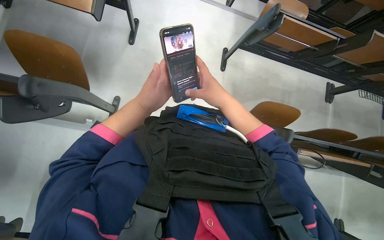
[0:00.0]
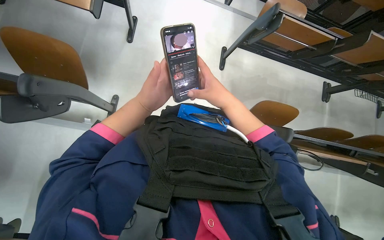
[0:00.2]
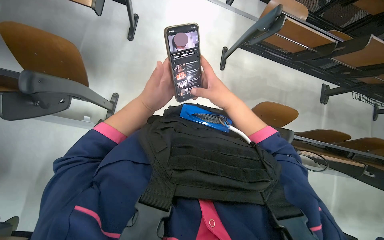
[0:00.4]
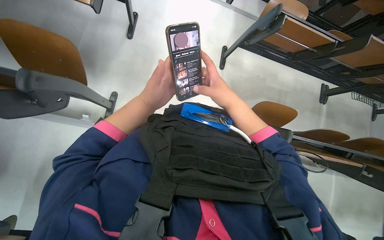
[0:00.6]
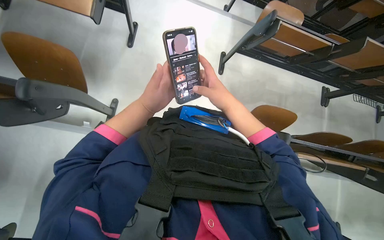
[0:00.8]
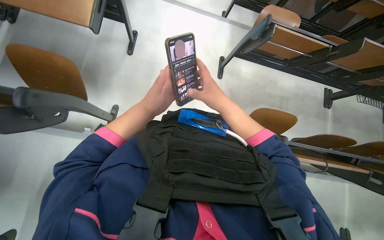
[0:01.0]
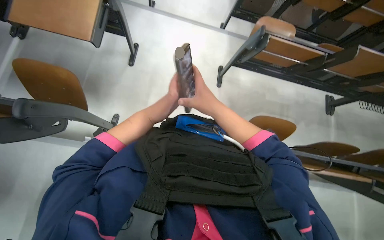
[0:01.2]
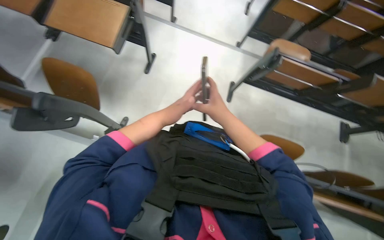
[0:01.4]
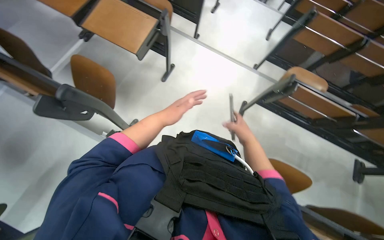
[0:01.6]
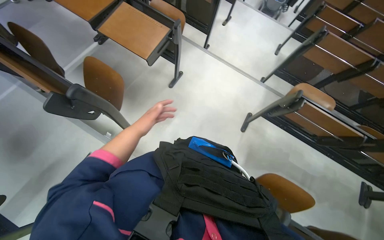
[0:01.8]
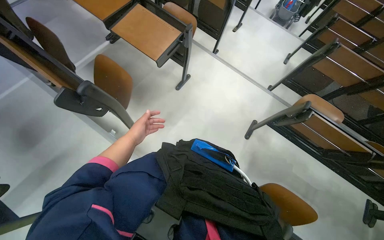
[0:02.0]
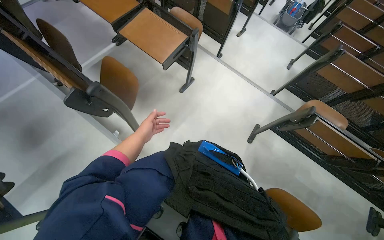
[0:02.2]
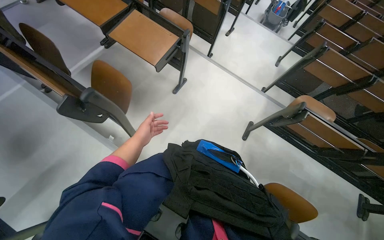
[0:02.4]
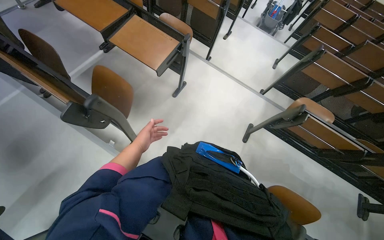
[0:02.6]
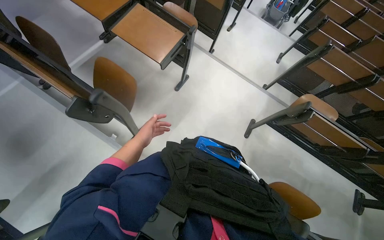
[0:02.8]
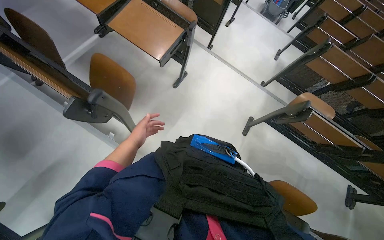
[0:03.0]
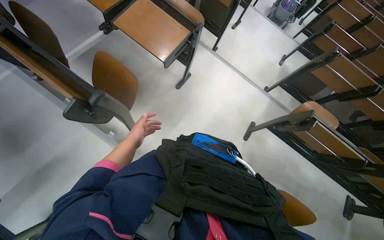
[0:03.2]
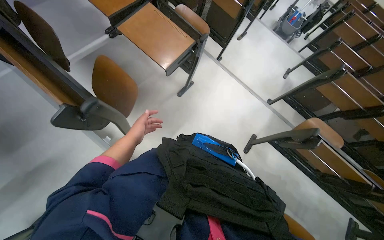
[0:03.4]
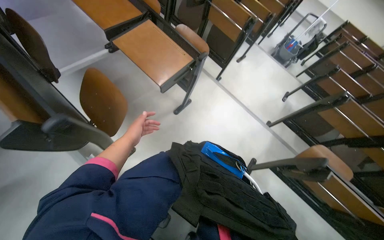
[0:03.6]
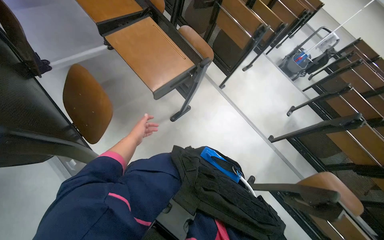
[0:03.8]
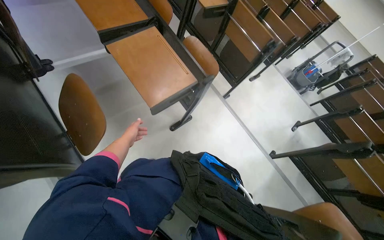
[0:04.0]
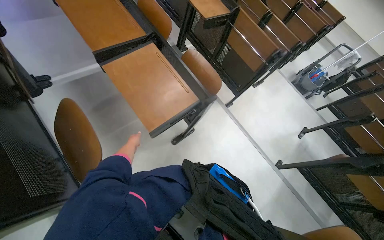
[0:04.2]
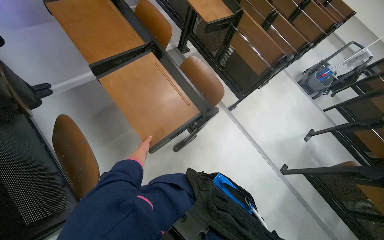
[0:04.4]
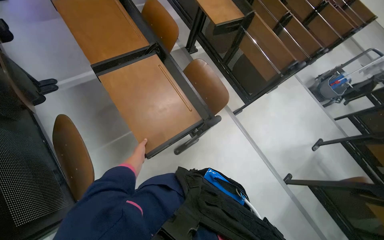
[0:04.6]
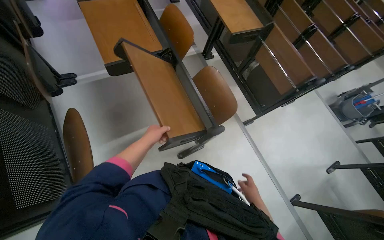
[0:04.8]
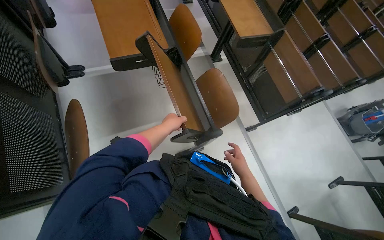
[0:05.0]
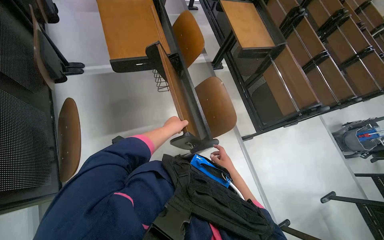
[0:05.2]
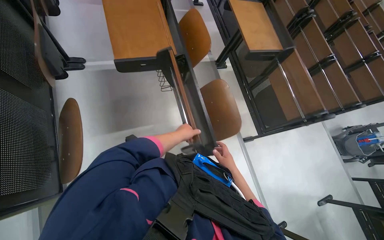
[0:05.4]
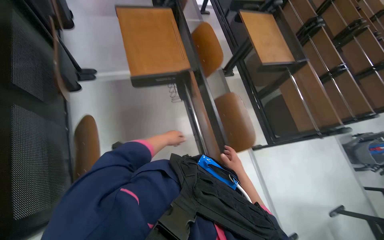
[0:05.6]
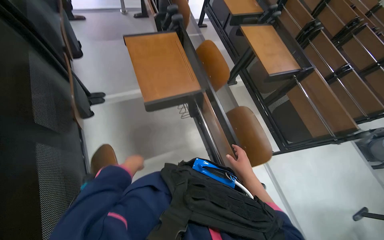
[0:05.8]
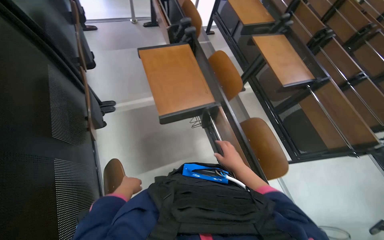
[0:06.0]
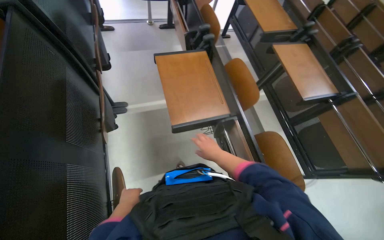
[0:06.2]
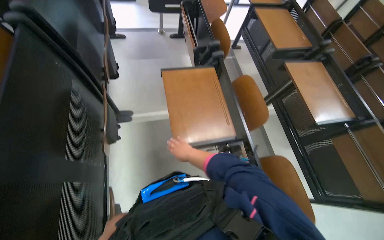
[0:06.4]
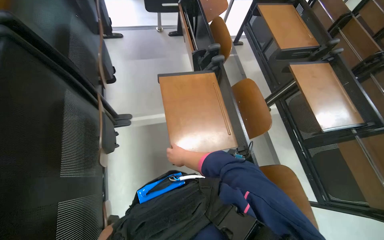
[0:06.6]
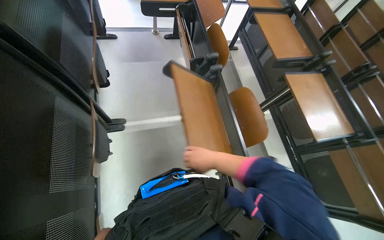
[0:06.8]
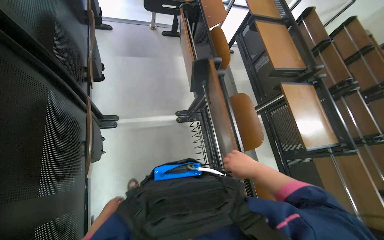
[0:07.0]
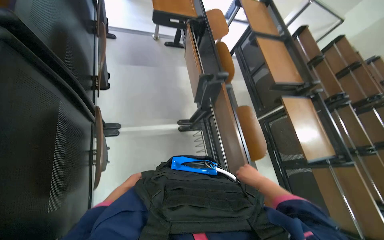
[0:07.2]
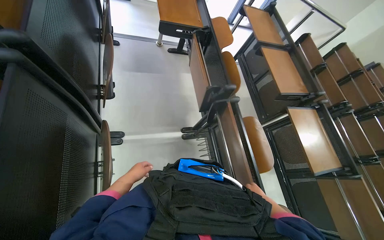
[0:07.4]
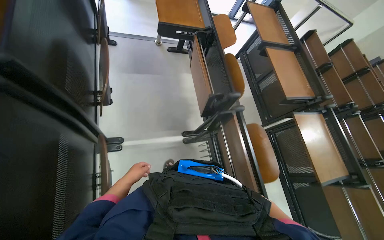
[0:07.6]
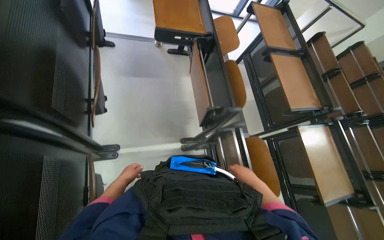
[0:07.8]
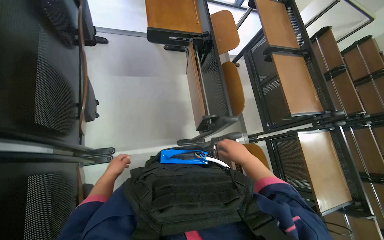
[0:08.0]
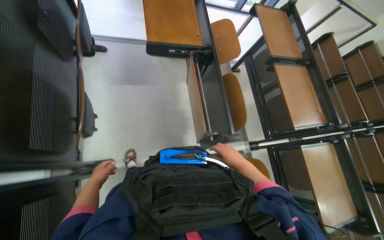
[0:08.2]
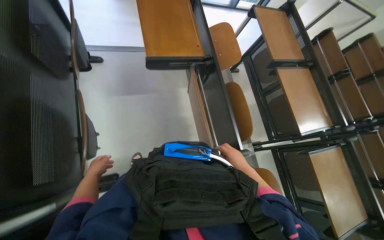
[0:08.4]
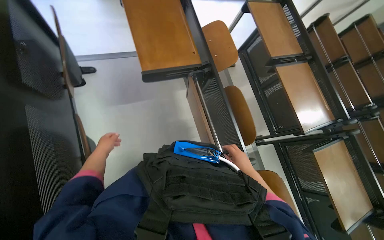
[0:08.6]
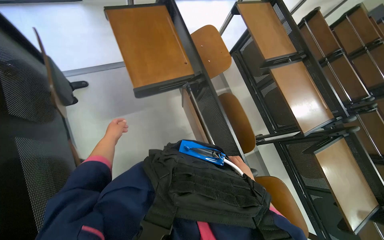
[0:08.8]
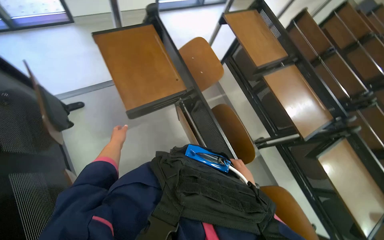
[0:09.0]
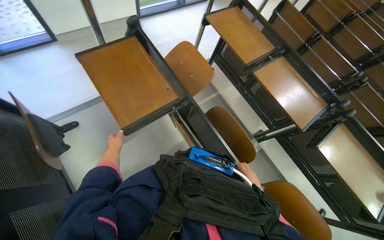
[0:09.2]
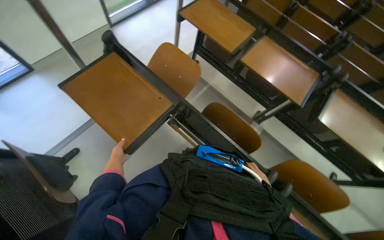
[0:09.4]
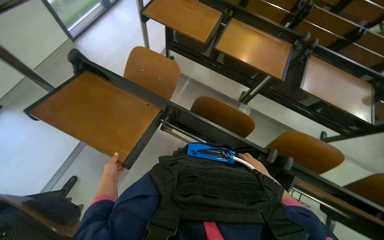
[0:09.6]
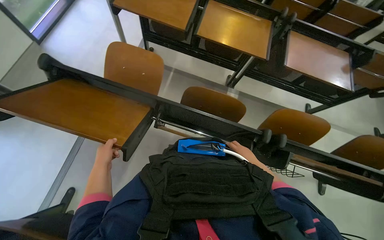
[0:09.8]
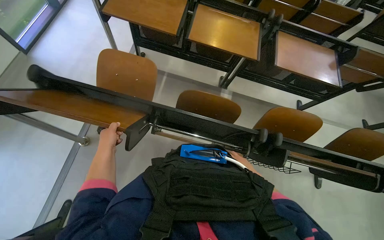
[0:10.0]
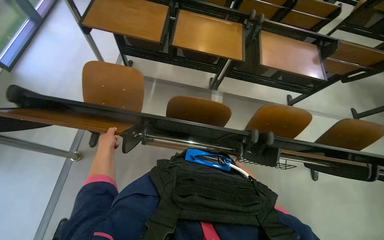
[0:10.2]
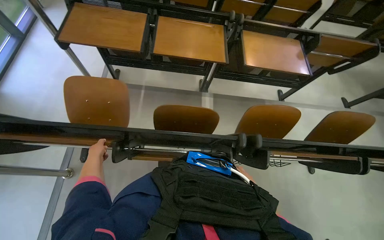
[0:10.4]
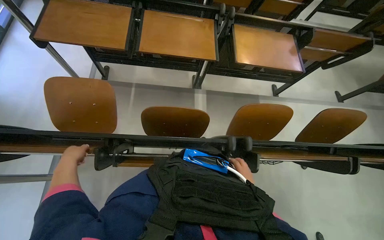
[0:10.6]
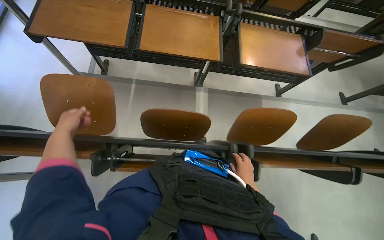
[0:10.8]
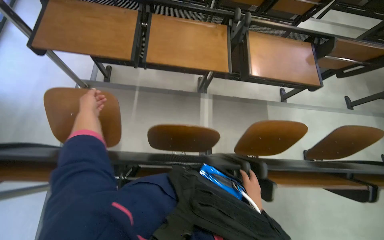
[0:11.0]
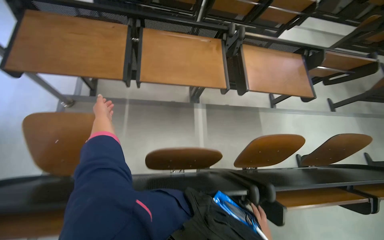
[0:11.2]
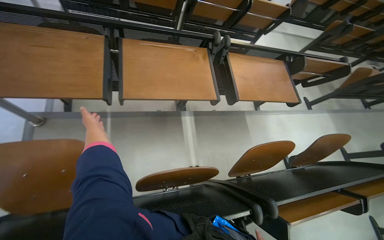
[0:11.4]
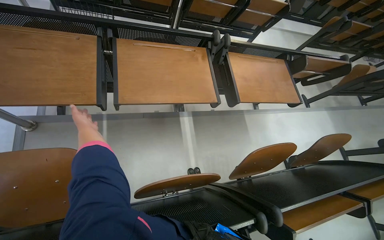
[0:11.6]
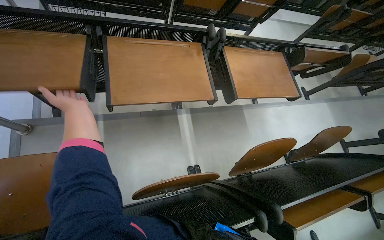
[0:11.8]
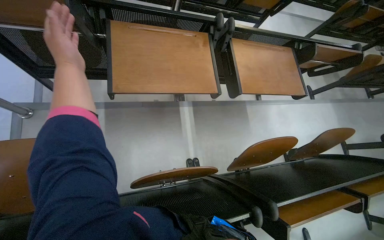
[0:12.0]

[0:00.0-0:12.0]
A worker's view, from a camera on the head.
Job: organizing items.
The whole recording: Folding down desks in lecture hall. The worker folds down the desks in the lecture hall.
0:00.0 to 0:01.6: The camera pitches upward, by approximately 15 degrees. The left hand goes farther from the camera and returns, some 10 cm each way.
0:01.6 to 0:03.0: The left hand travels to the left and farther from the camera by roughly 30 cm.
0:03.0 to 0:04.4: The camera is carried about 70 cm.
0:04.4 to 0:06.0: The wearer looks some 20 degrees further to the left.
0:06.0 to 0:07.6: The camera travels approximately 60 cm.
0:07.6 to 0:09.0: The wearer moves approximately 70 cm.
0:09.0 to 0:10.4: The head rotates about 60 degrees to the right.
0:10.4 to 0:12.0: The camera is carried about 50 cm.

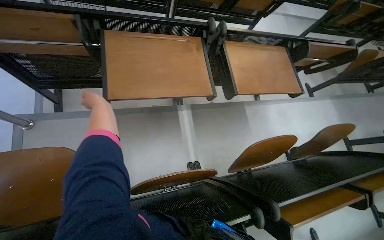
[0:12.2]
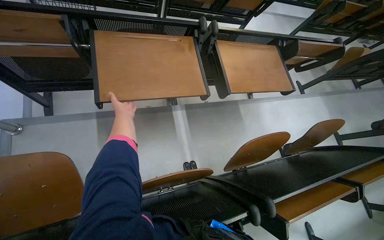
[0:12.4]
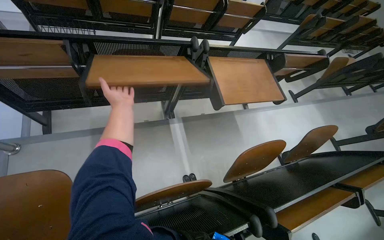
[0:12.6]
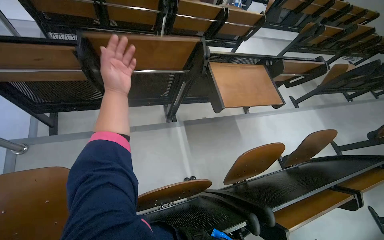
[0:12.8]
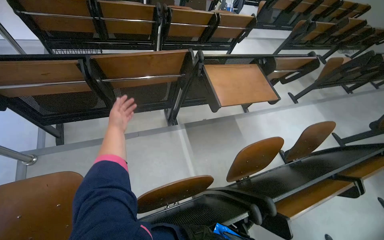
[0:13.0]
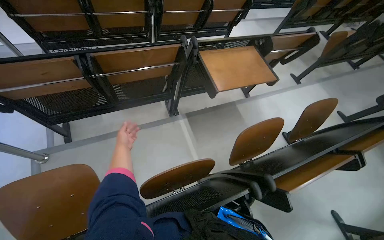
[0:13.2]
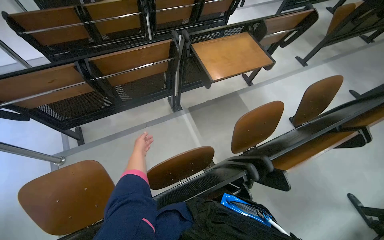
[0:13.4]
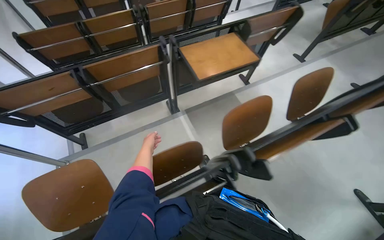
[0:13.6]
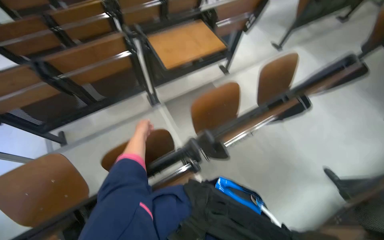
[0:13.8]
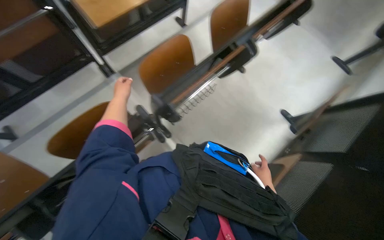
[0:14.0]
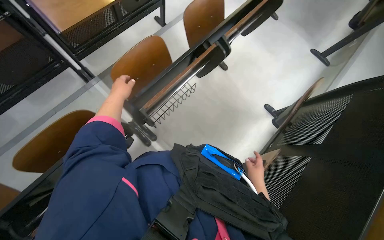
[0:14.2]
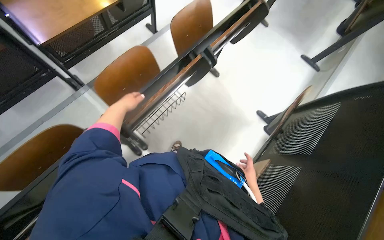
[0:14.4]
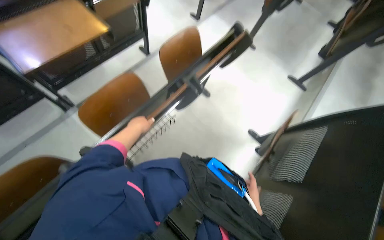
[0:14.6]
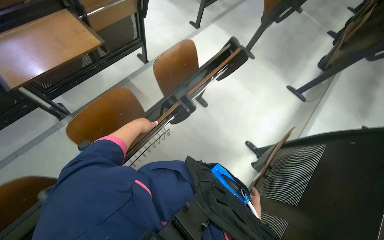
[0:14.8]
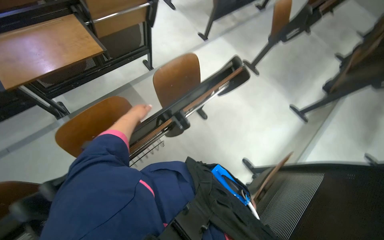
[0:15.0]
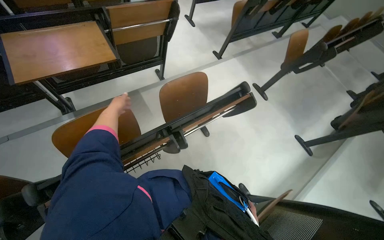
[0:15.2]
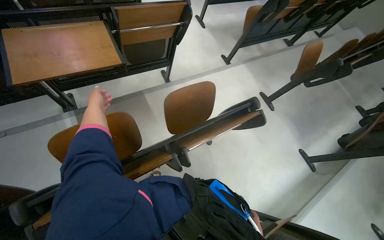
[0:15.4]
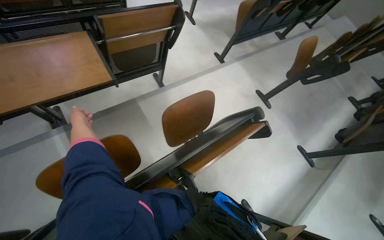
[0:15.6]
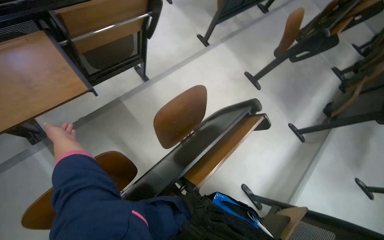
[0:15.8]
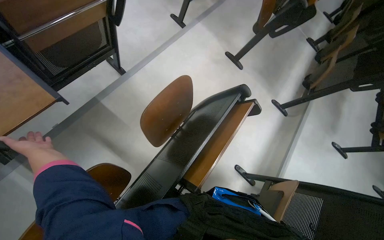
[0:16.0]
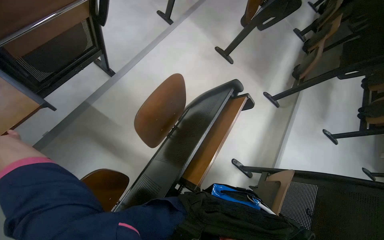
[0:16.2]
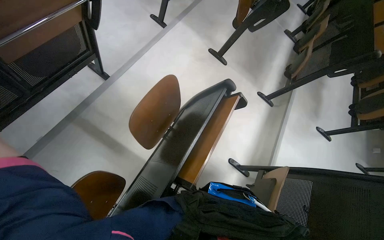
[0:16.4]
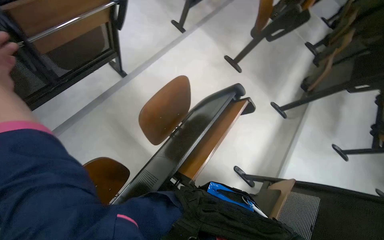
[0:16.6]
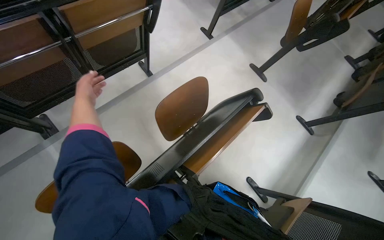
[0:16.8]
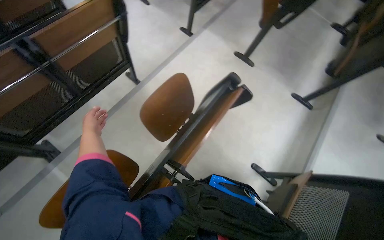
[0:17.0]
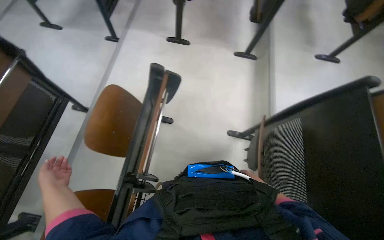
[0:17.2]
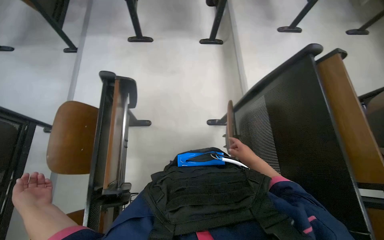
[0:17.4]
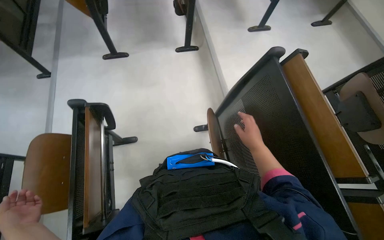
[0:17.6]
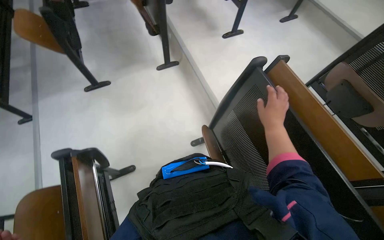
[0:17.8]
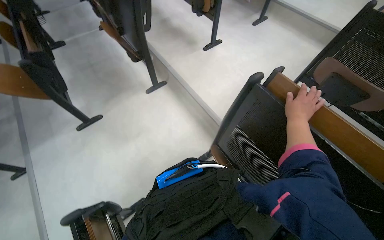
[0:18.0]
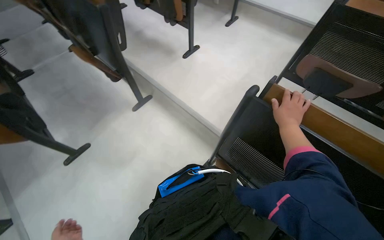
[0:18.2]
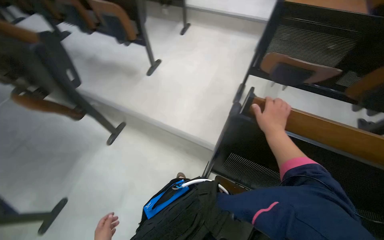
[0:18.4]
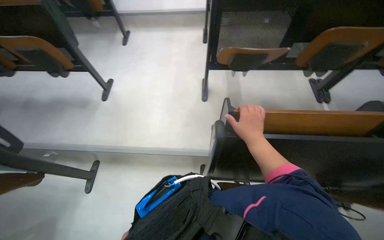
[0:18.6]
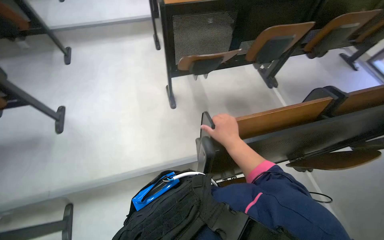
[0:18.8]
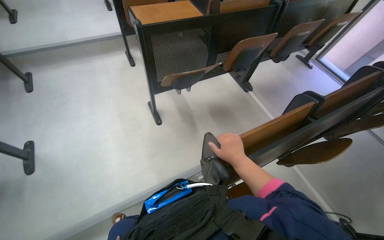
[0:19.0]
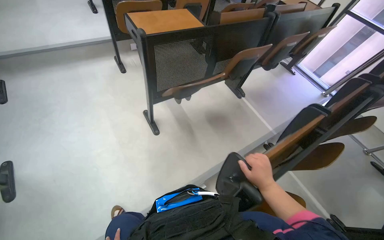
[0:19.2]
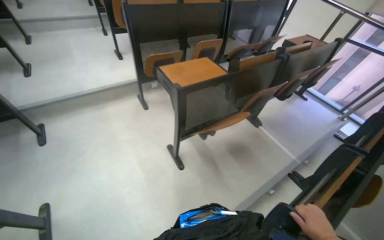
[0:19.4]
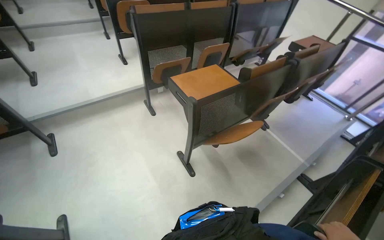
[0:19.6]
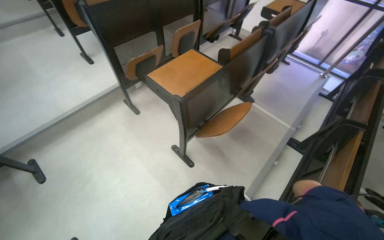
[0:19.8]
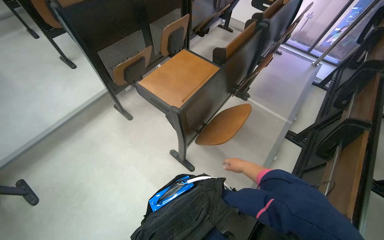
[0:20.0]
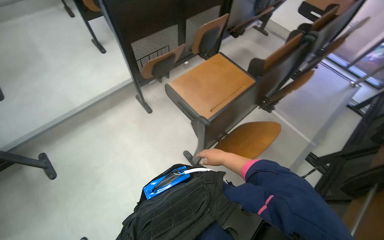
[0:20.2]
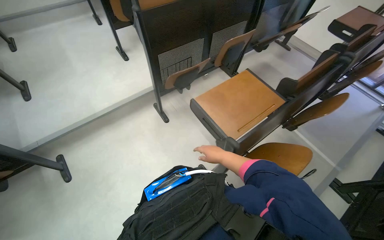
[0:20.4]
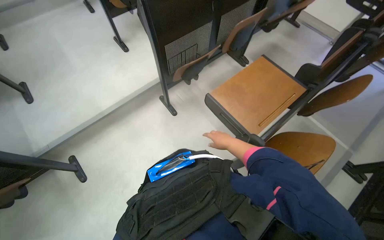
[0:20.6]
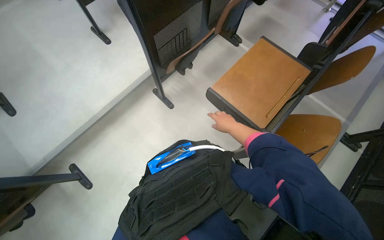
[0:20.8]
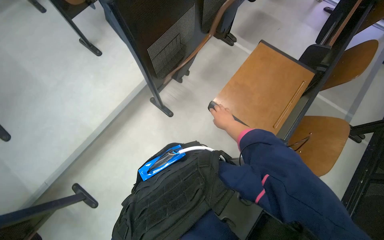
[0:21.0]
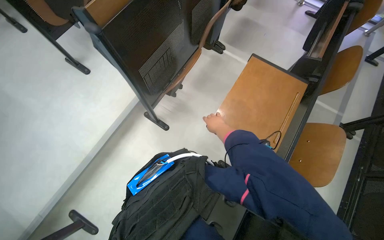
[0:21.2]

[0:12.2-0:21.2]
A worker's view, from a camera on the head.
Job: organizing items.
The whole recording: Folding down desks in lecture hall. The worker folds down the desks in the lecture hall.
0:12.2 to 0:13.8: The camera travels approximately 50 cm.
0:13.8 to 0:15.2: The camera is carried roughly 60 cm.
0:15.2 to 0:16.6: The wearer's head swings about 20 degrees to the right. The view tips downward by some 15 degrees.
0:16.6 to 0:18.2: The wearer moves roughly 80 cm. The wearer looks roughly 90 degrees further to the right.
0:18.2 to 0:19.8: The camera travels roughly 1 m. The head turns to the right by about 90 degrees.
0:19.8 to 0:21.2: The head travels roughly 80 cm. The view tips downward by about 15 degrees.
